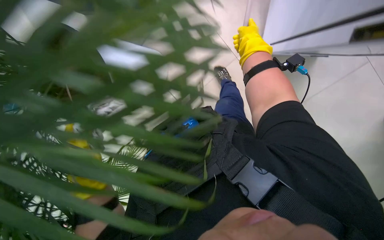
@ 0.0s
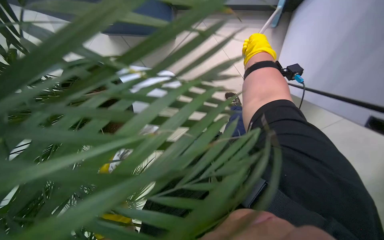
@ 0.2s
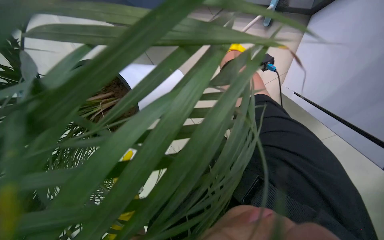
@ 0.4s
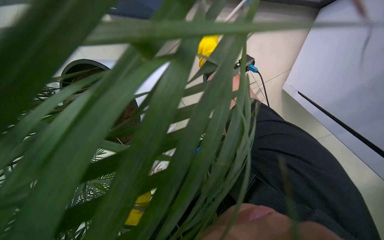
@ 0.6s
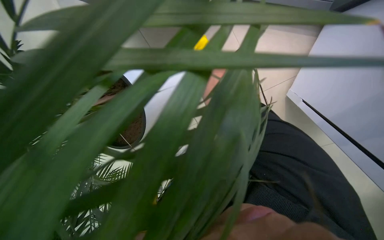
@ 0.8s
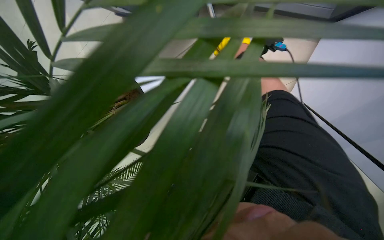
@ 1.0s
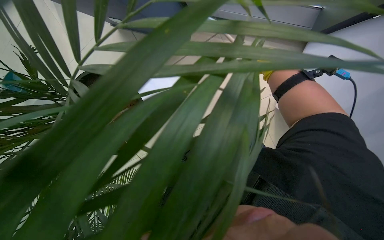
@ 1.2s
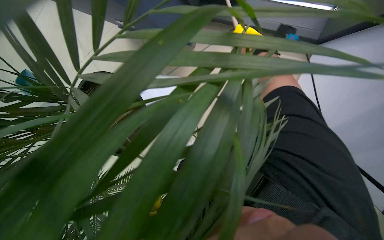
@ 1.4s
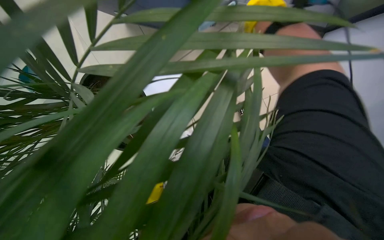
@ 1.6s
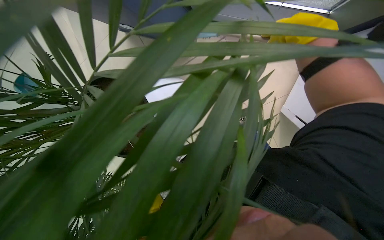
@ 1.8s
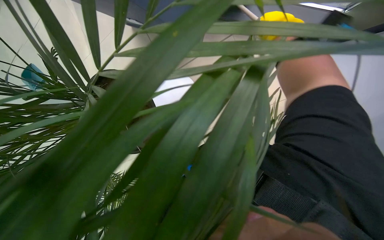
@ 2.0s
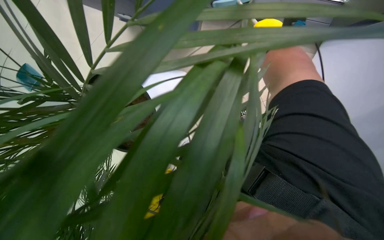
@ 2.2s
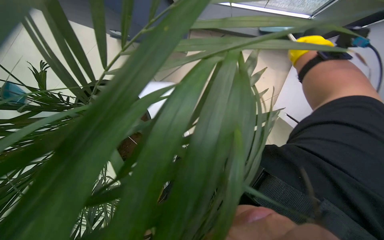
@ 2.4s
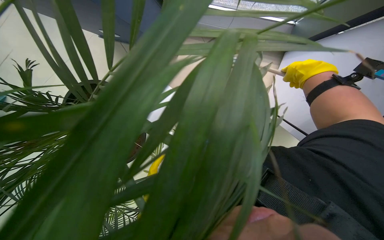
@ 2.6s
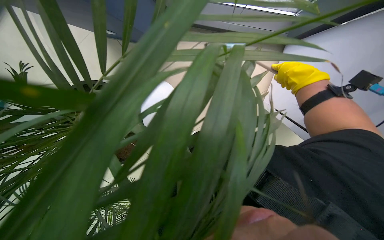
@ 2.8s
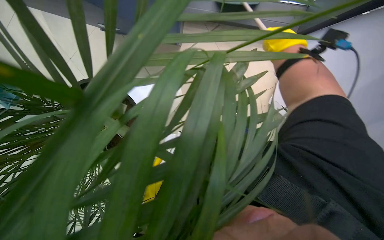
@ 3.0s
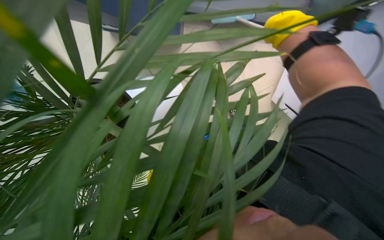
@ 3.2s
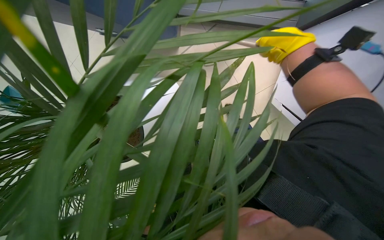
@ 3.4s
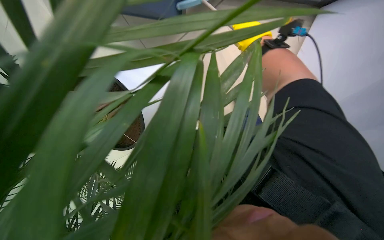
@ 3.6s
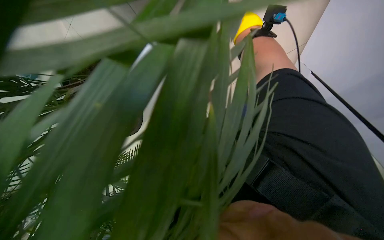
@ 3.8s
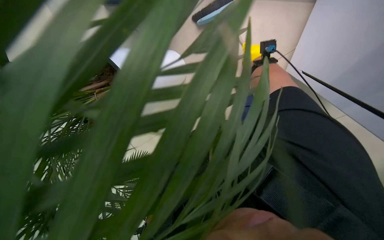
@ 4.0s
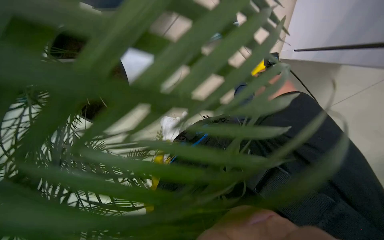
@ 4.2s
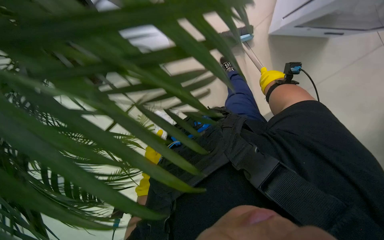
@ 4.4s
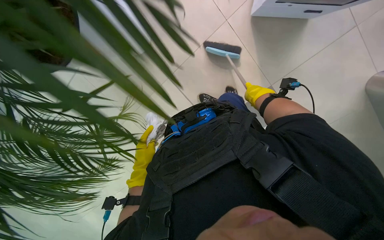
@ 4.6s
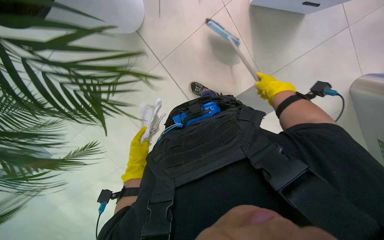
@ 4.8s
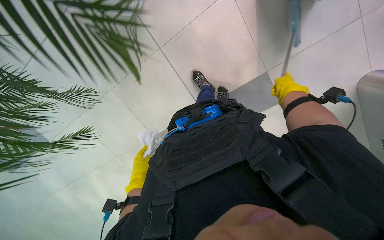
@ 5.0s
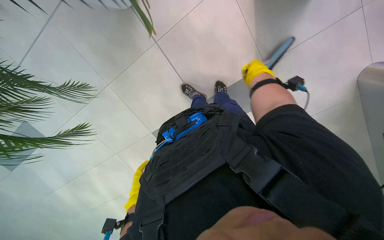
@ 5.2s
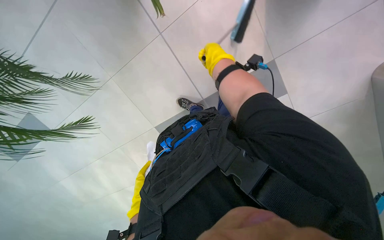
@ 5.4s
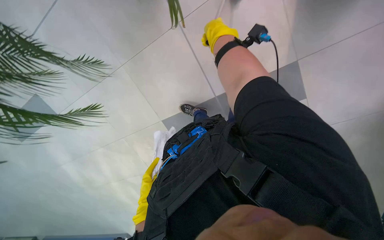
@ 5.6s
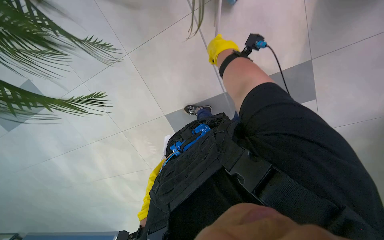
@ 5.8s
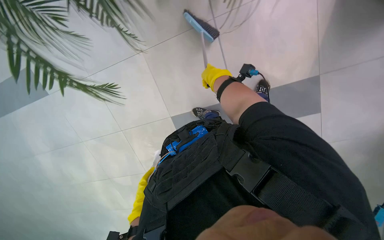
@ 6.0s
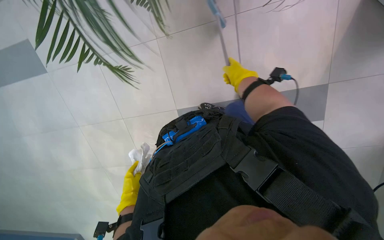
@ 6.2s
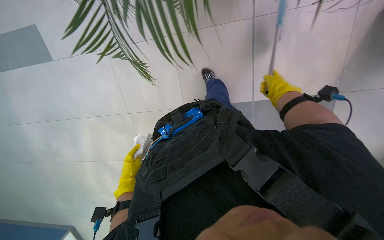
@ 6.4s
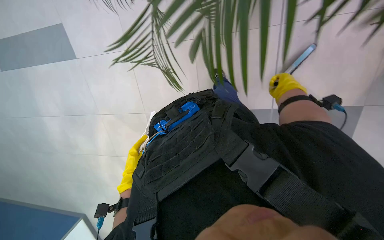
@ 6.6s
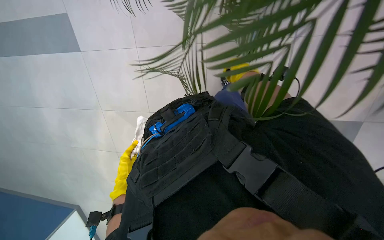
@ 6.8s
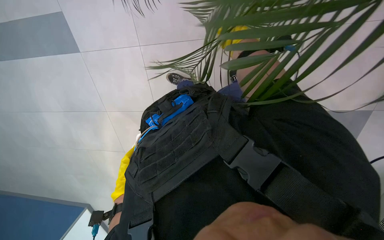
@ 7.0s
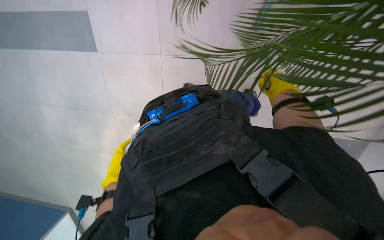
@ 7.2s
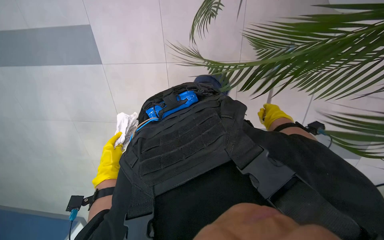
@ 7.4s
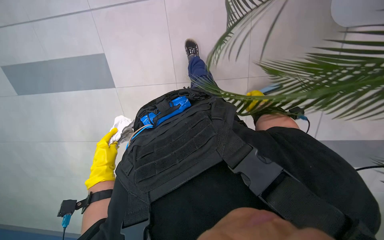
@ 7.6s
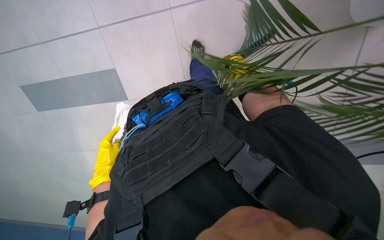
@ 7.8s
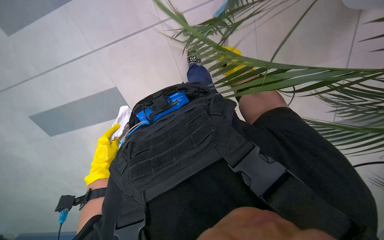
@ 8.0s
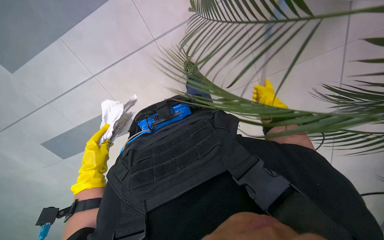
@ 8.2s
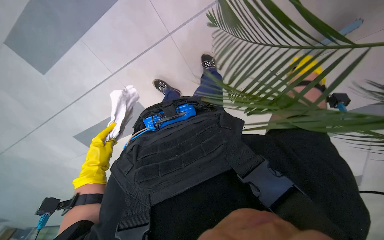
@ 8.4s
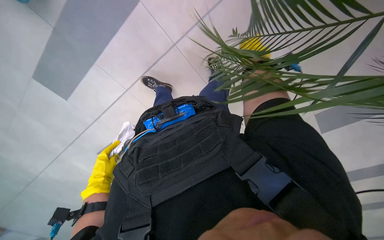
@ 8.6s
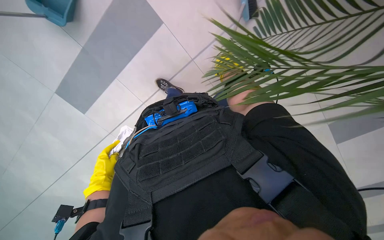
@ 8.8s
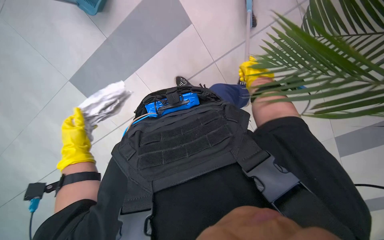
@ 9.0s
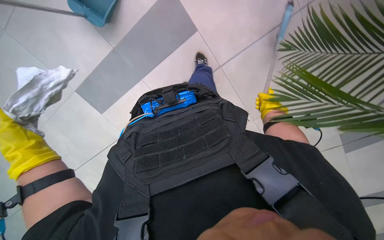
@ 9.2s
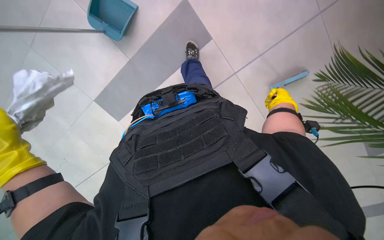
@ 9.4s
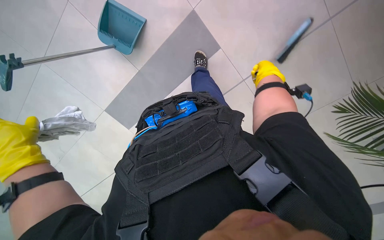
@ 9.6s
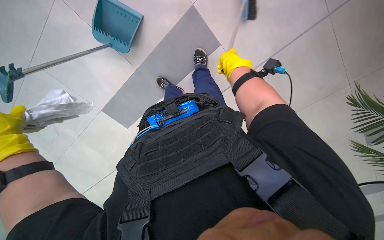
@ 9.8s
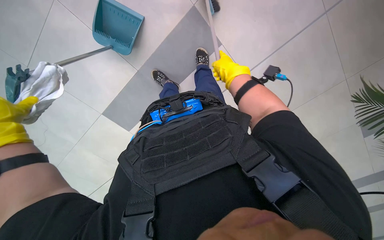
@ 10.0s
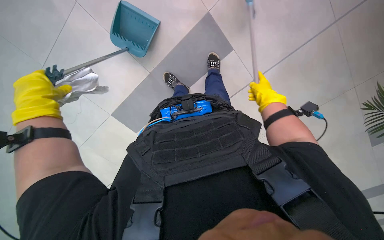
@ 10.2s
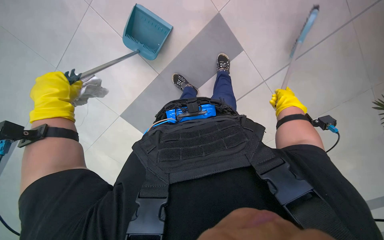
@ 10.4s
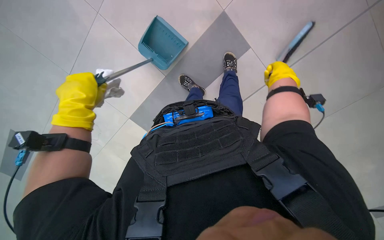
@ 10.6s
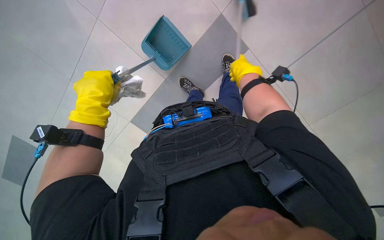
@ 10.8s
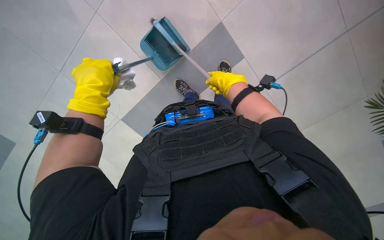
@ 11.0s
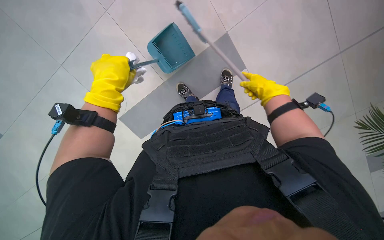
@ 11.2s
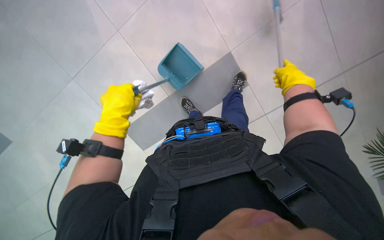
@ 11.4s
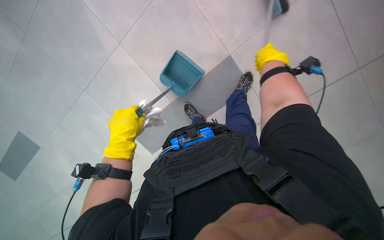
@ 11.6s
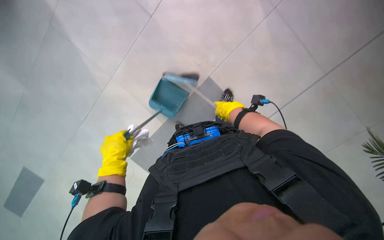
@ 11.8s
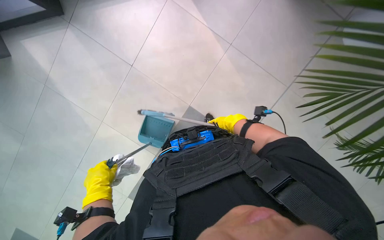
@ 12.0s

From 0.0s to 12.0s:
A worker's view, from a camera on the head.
Job: sweeping floor.
The whole recording: Sweeping floor with brush. The worker sweeps the floor with a brush and collects debris into a dustpan.
From 6.0s to 7.6s: The left hand shifts some 20 cm to the left and up the picture.
From 9.0s to 10.4s: The right hand goes left and right, approximately 25 cm each way, reversing 2 times.
From 10.4s to 12.0s: The camera pitches upward, by approximately 20 degrees. The left hand shifts some 20 cm down the picture and to the right.

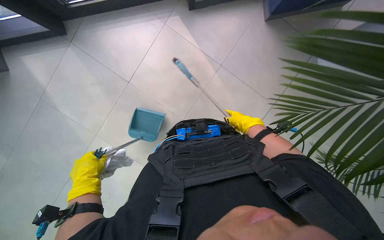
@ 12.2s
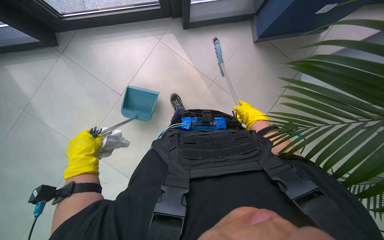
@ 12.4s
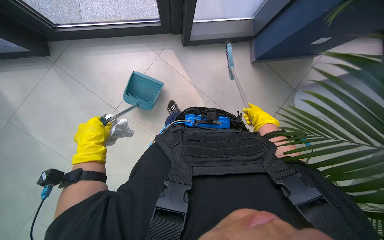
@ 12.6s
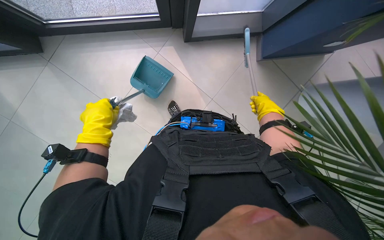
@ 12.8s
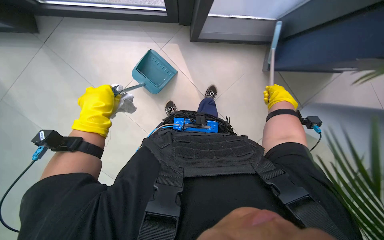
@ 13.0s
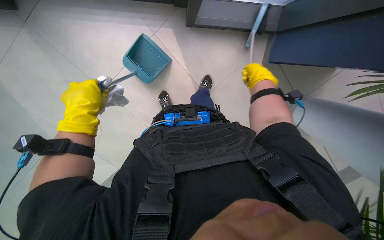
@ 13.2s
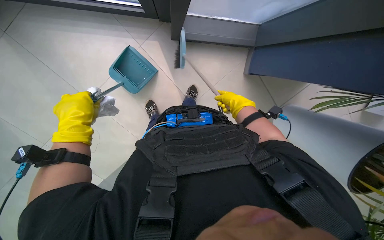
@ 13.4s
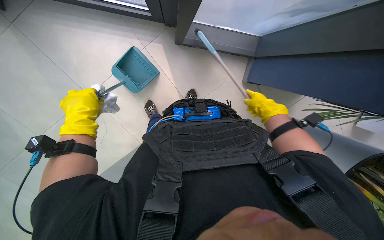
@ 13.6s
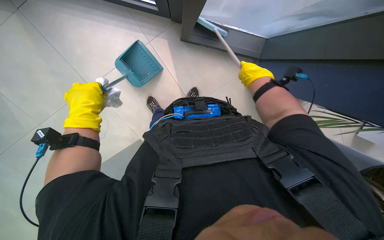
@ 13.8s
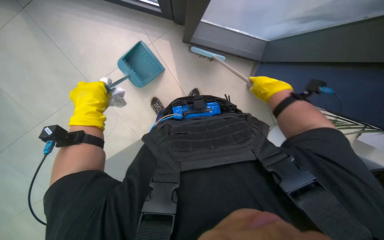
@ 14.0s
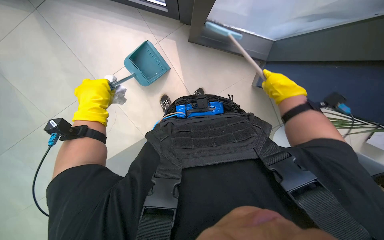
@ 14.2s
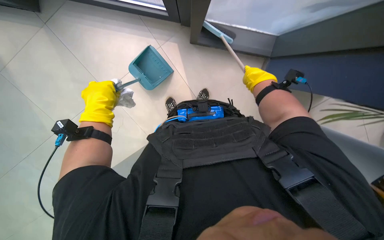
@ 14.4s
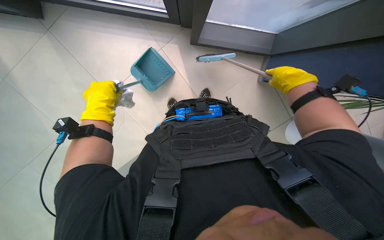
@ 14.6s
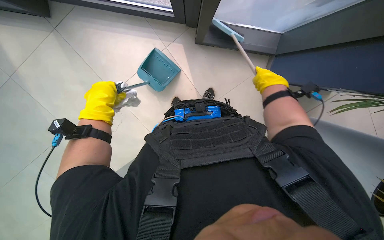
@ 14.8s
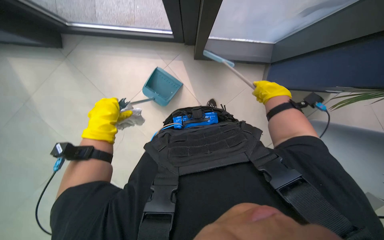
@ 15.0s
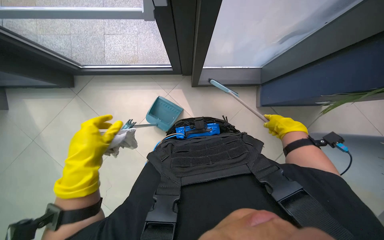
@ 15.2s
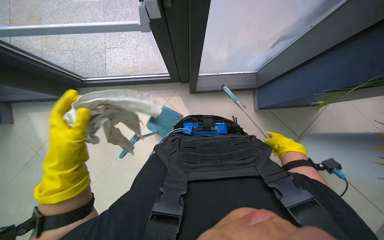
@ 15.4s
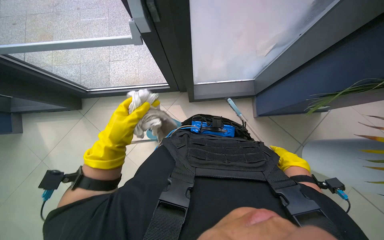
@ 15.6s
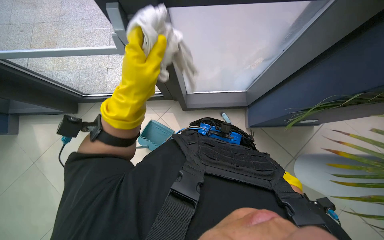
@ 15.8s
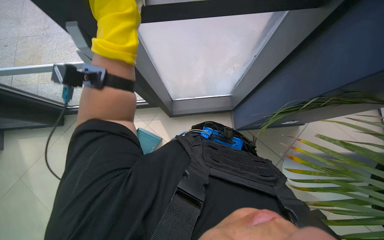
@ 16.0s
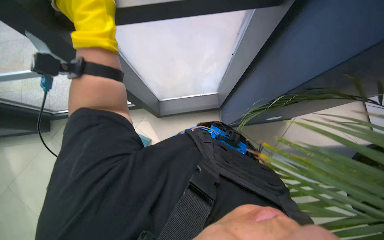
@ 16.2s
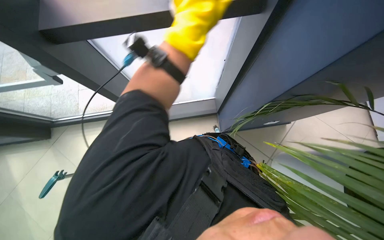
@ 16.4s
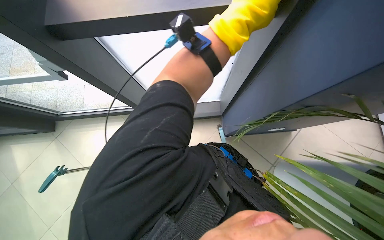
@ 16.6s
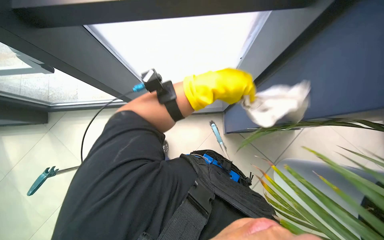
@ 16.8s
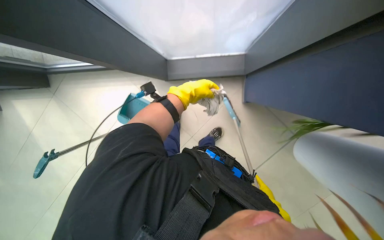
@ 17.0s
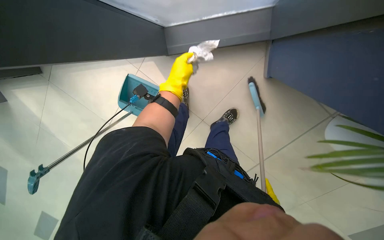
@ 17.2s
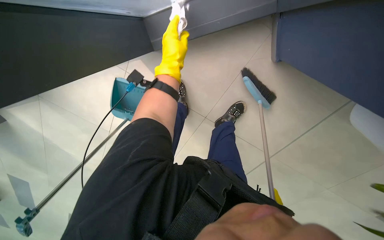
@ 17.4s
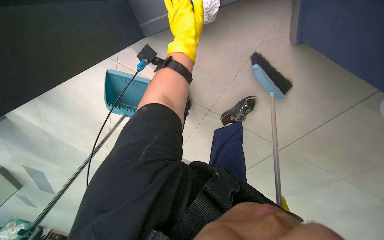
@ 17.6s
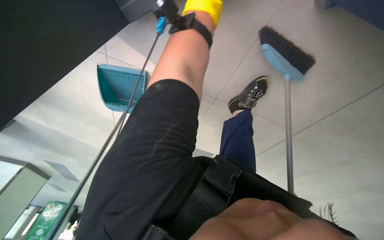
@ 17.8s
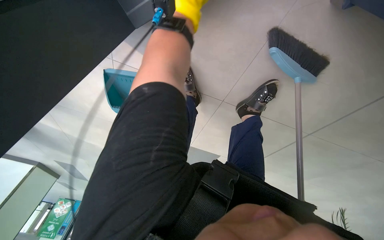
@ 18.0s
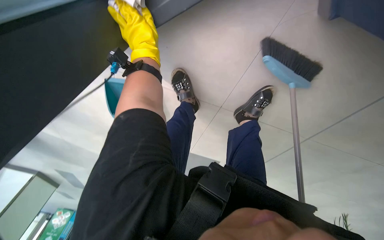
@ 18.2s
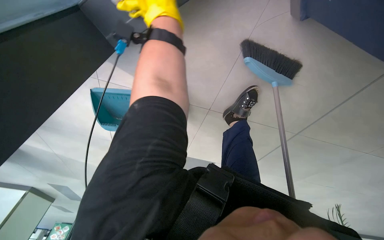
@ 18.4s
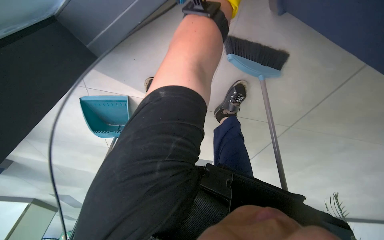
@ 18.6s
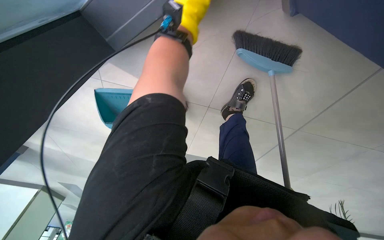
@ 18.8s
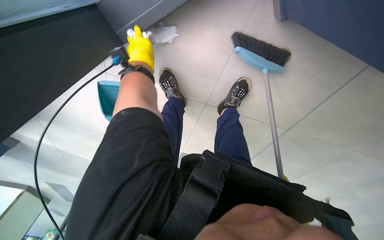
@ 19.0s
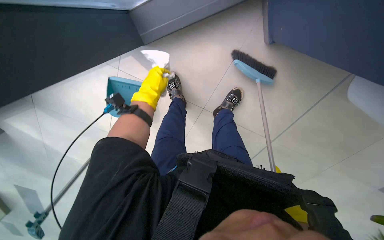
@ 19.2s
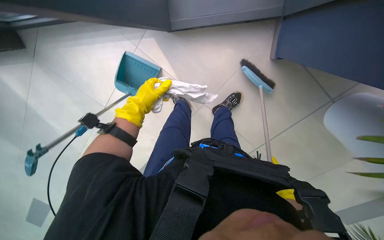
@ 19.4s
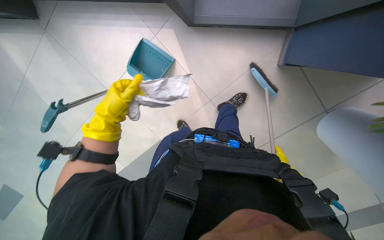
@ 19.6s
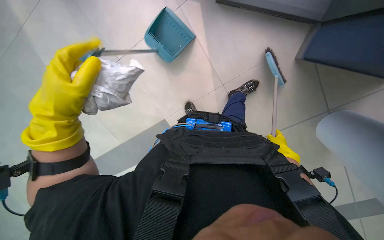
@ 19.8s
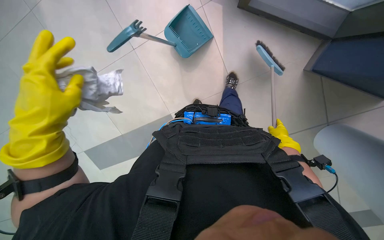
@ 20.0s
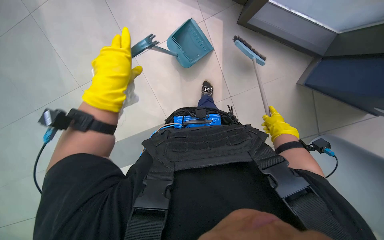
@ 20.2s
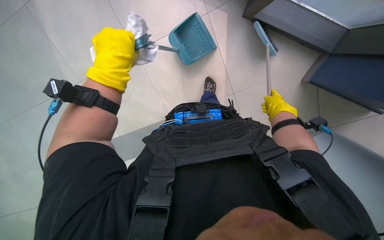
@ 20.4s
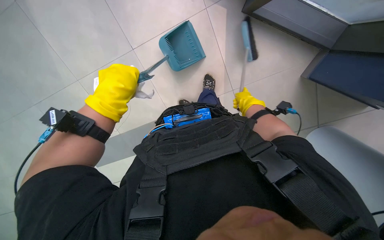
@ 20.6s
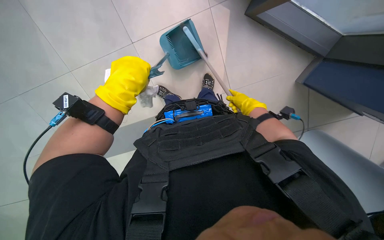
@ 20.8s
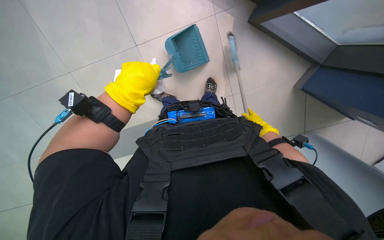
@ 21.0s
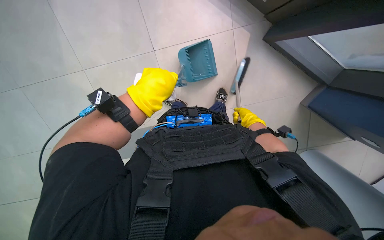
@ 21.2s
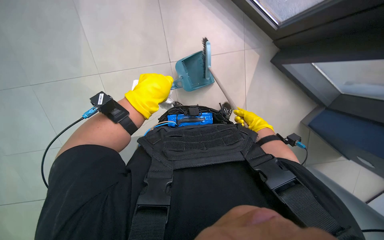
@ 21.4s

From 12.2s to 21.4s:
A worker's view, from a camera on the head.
Job: sweeping floor.
The whole recording: Sweeping floor with brush. The worker sweeps the floor with a brush and collects debris into a dustpan.
From 12.2s to 13.8s: The view pans to the right by approximately 15 degrees. The left hand heads up the picture, covering approximately 15 cm. Meanwhile the right hand is displaced nearer to the camera and up the picture by approximately 20 cm.
From 13.8s to 15.2s: The wearer looks roughly 20 degrees further upward. The left hand is displaced nearer to the camera by approximately 10 cm. Meanwhile the right hand travels down the picture by about 10 cm.
From 18.4s to 19.8s: The camera pitches upward, by about 15 degrees. The left hand moves down the picture and to the left, some 70 cm.
From 19.8s to 21.4s: The left hand shifts approximately 10 cm to the right.
